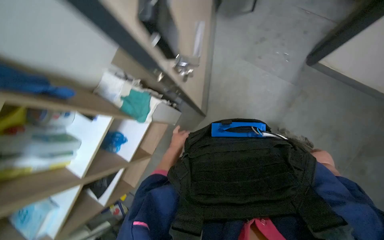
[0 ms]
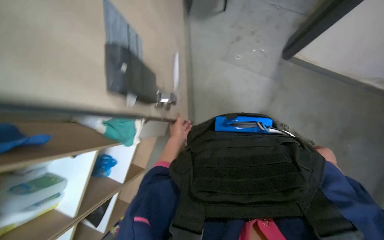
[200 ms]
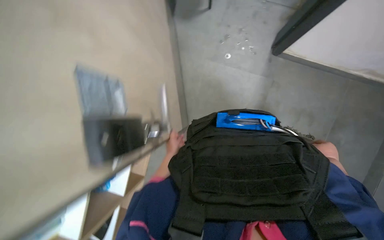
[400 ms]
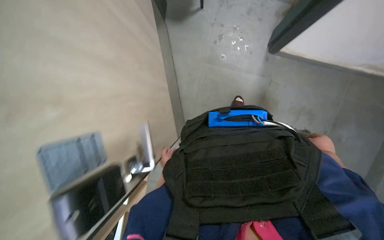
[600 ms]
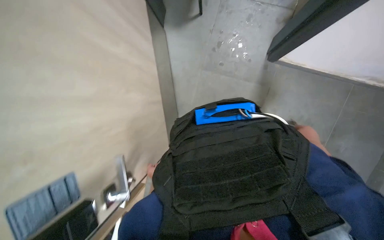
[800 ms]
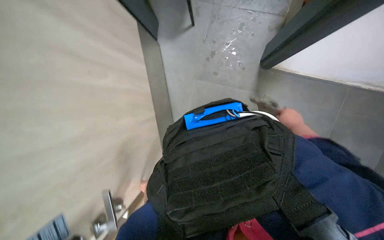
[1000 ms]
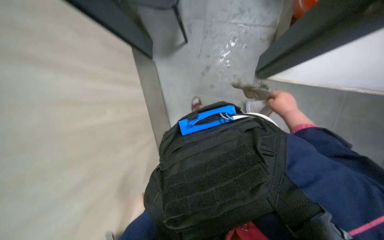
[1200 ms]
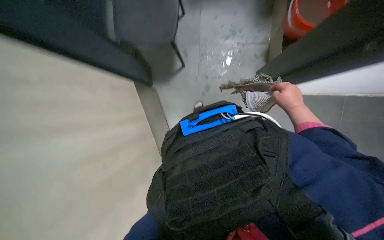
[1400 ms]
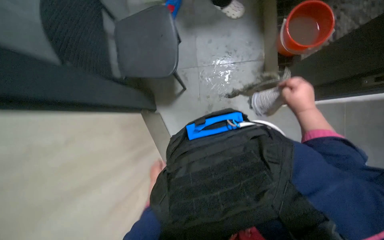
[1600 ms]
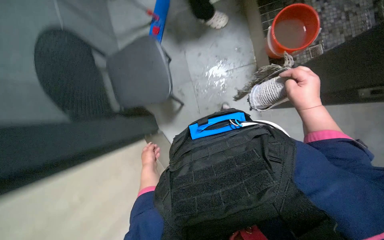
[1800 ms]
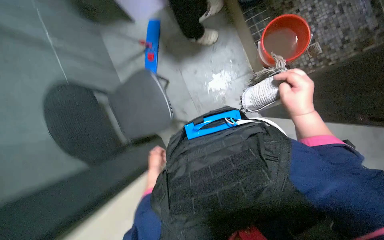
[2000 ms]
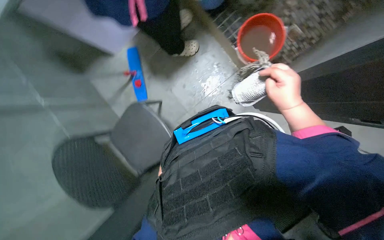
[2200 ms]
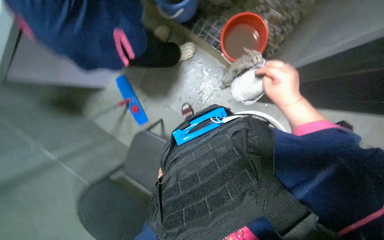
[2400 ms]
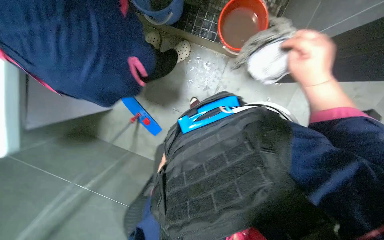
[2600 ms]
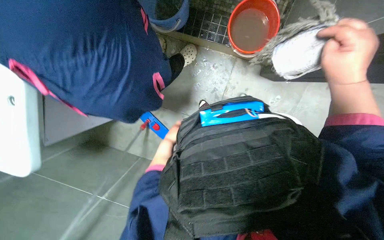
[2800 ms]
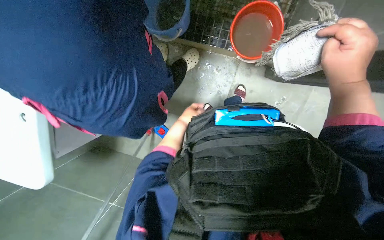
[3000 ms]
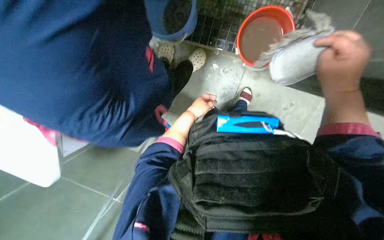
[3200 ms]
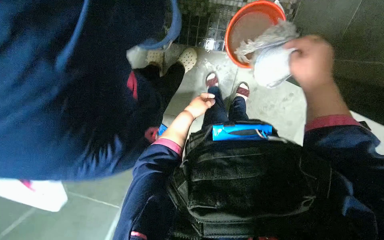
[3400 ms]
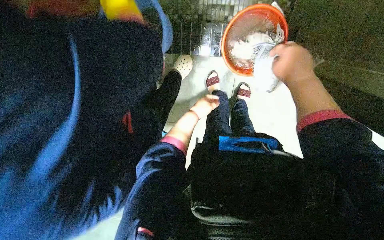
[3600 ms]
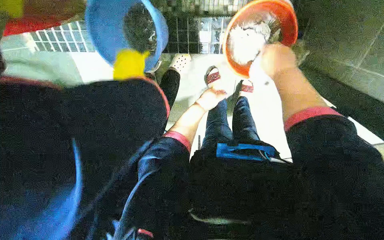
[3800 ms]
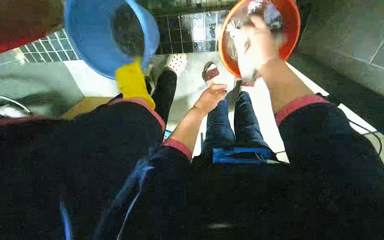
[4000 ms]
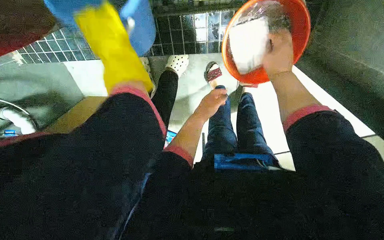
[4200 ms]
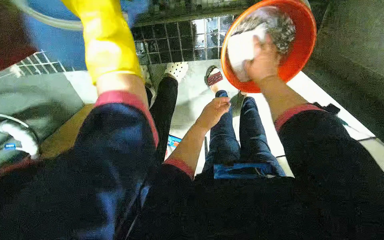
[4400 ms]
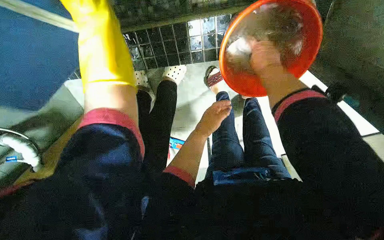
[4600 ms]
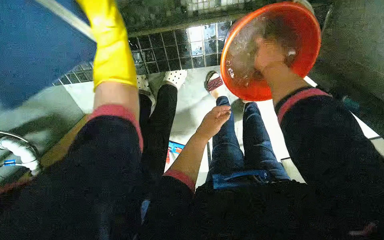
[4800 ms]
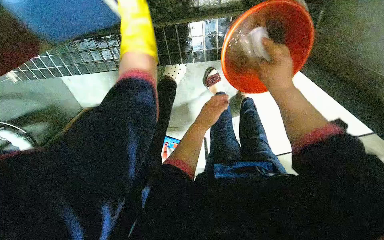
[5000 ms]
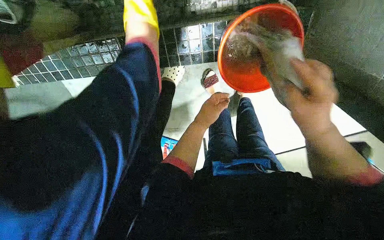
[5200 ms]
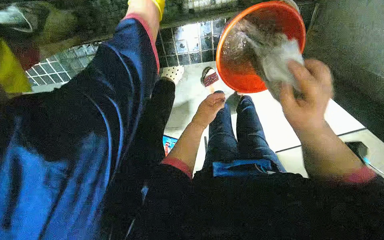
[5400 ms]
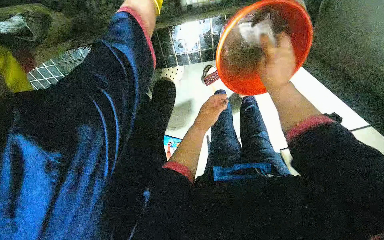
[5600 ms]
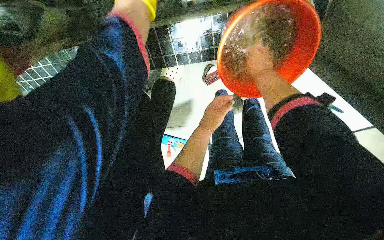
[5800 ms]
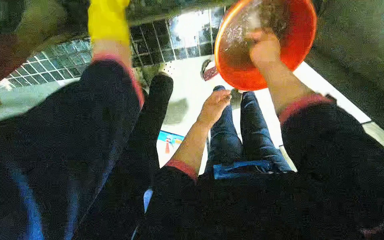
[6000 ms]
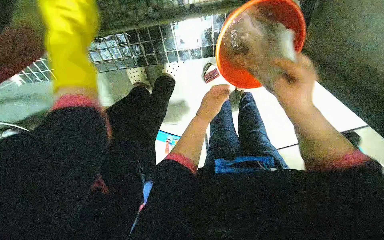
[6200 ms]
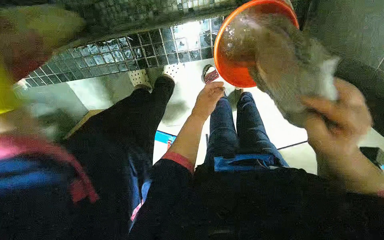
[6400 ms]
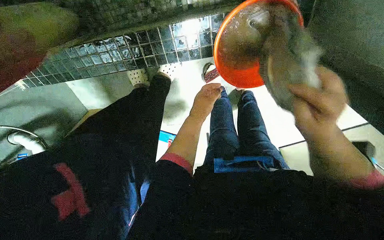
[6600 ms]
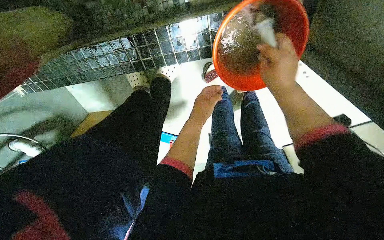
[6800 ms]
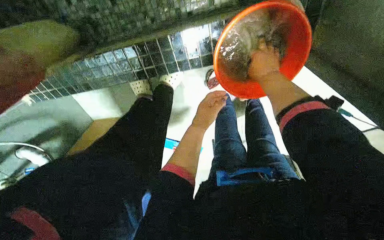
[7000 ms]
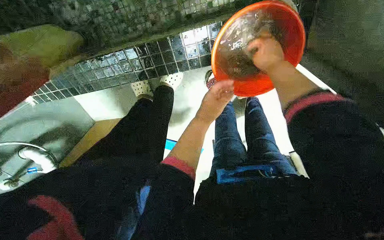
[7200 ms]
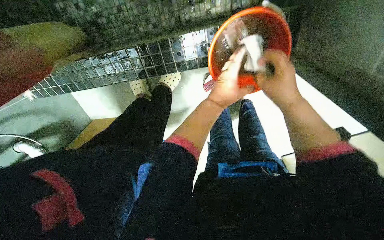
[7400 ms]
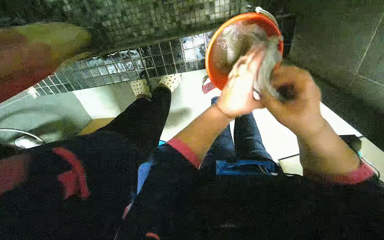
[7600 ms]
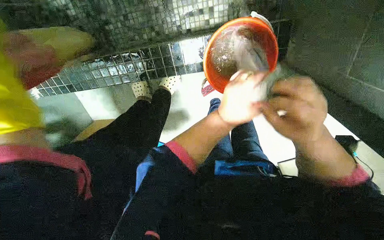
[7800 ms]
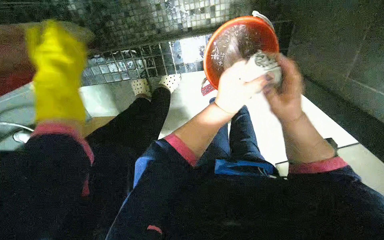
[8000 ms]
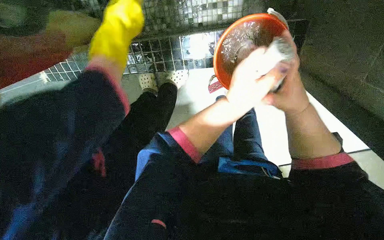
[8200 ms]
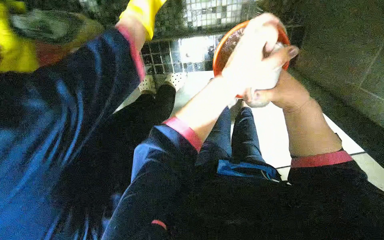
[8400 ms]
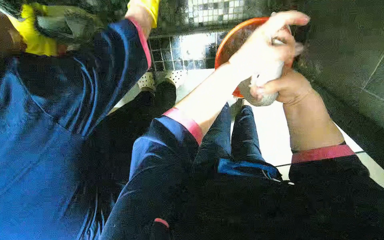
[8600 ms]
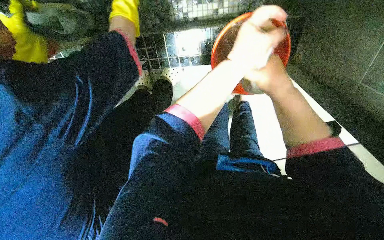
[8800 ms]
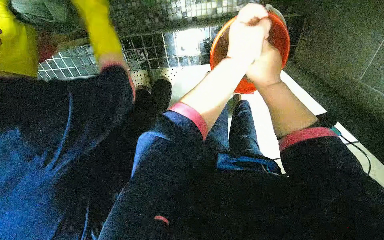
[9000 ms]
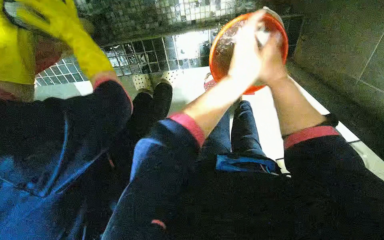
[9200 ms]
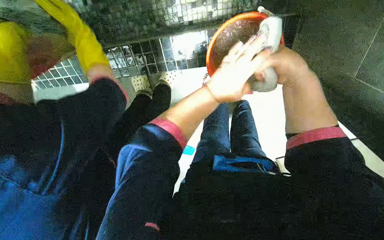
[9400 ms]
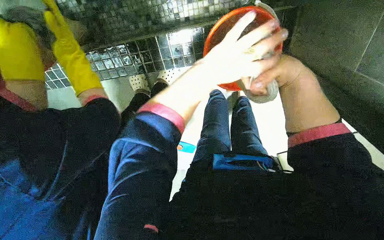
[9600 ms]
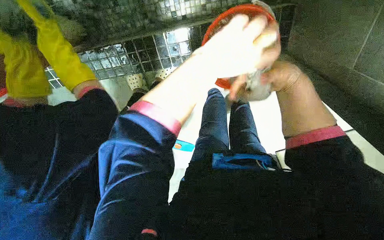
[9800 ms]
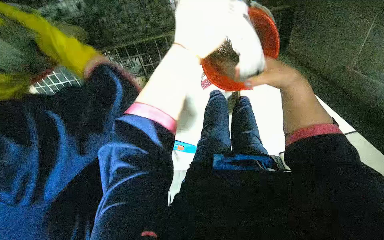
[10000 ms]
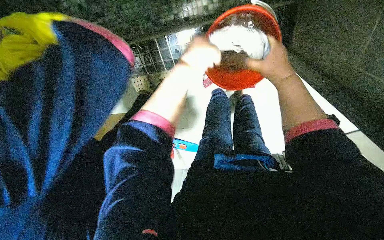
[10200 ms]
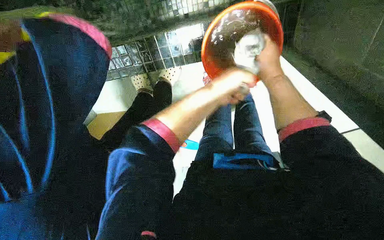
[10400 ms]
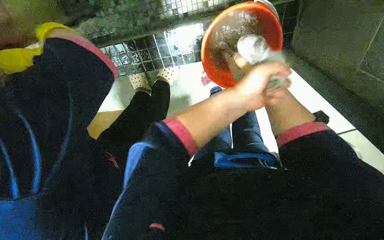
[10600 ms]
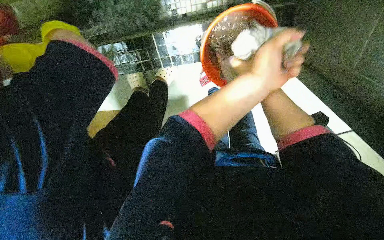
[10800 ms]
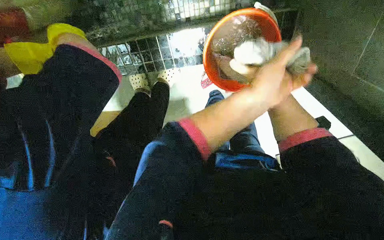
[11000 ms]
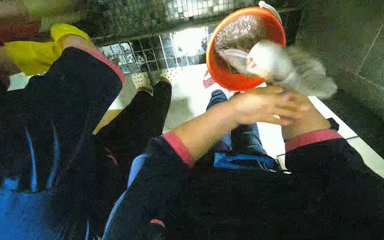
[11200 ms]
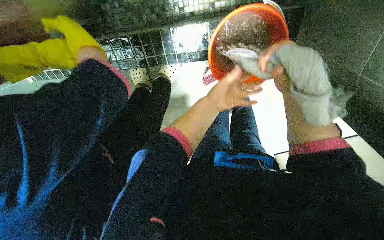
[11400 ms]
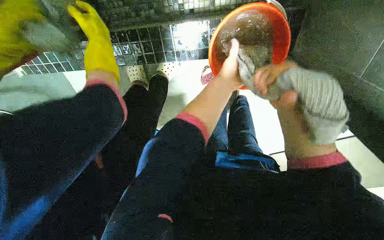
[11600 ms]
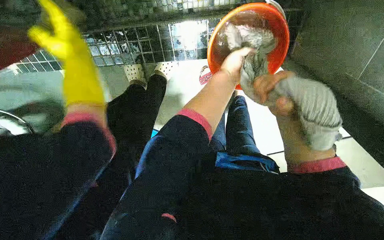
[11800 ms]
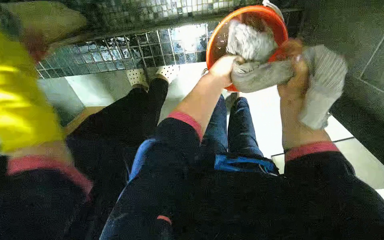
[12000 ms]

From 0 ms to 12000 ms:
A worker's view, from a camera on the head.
Job: preparing cleaning supplies.
The whole recording: Wringing and rinsing cleaning cloth. The worker wrings and rinses a cleaning cloth, then empties and refills the cleaning bucket.
From 0 ms to 1600 ms: The camera pitches upward, by roughly 20 degrees.
From 1600 ms to 3000 ms: The scene rotates counterclockwise by about 45 degrees.
From 3000 ms to 4400 ms: The right hand shifts some 25 cm farther from the camera.
From 4400 ms to 6000 ms: The right hand moves some 20 cm down the picture and comes back.
From 6000 ms to 7600 ms: The left hand shifts about 20 cm nearer to the camera, while the right hand goes up and down the picture, about 25 cm each way, reversing 2 times.
From 7600 ms to 9000 ms: The right hand goes some 15 cm up the picture and farther from the camera.
From 10400 ms to 12000 ms: The left hand travels nearer to the camera and back again, about 10 cm each way.

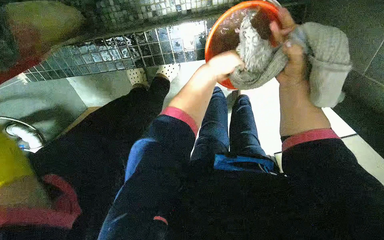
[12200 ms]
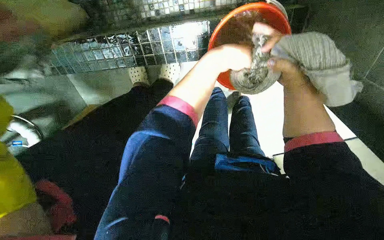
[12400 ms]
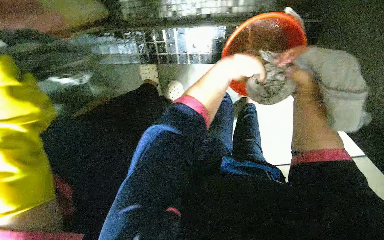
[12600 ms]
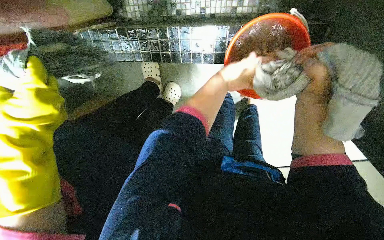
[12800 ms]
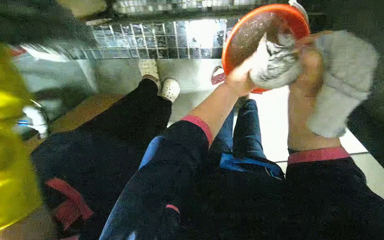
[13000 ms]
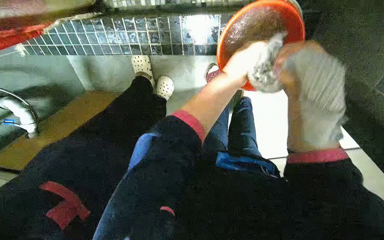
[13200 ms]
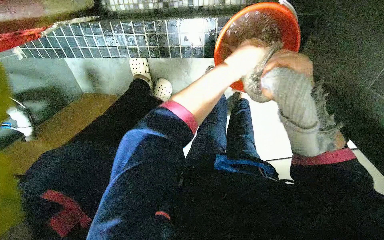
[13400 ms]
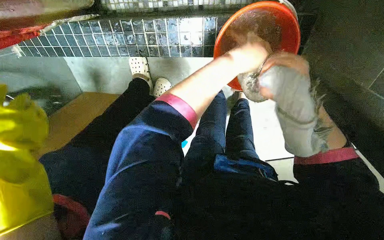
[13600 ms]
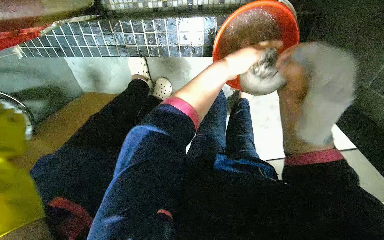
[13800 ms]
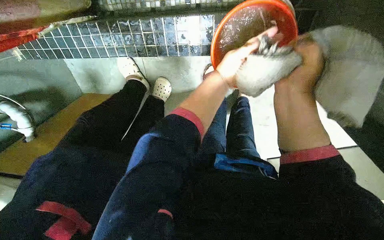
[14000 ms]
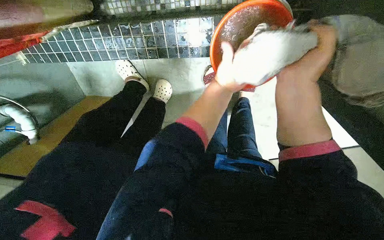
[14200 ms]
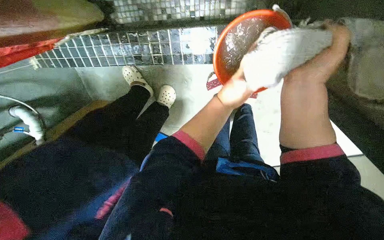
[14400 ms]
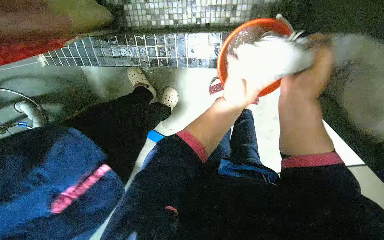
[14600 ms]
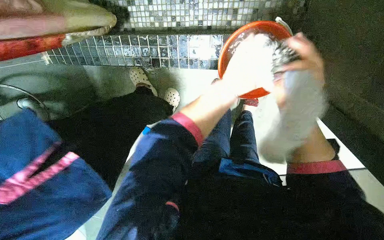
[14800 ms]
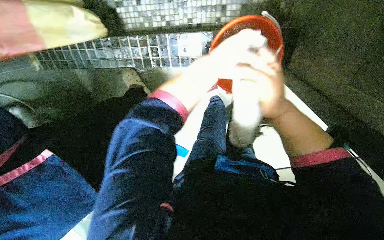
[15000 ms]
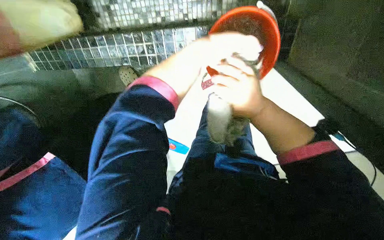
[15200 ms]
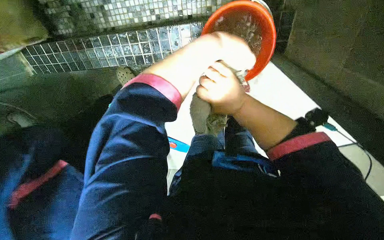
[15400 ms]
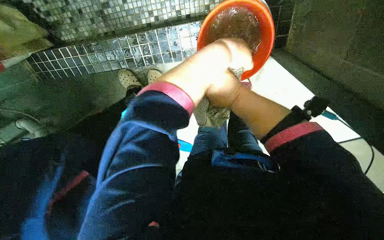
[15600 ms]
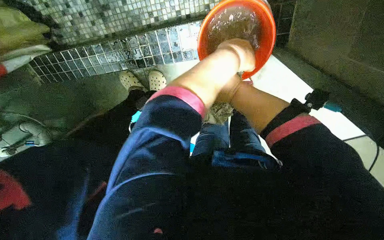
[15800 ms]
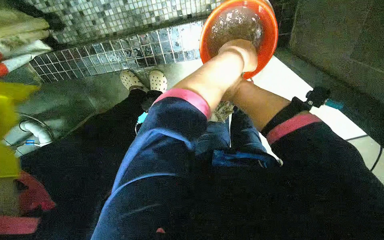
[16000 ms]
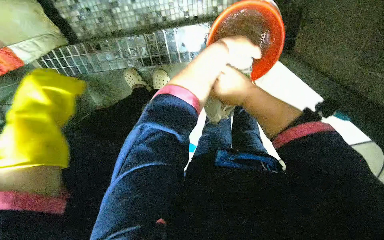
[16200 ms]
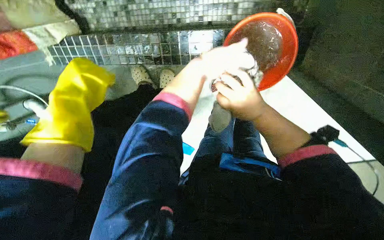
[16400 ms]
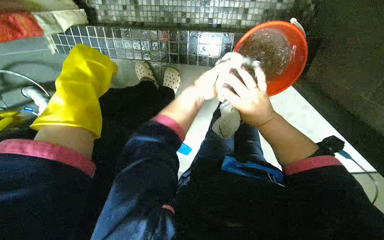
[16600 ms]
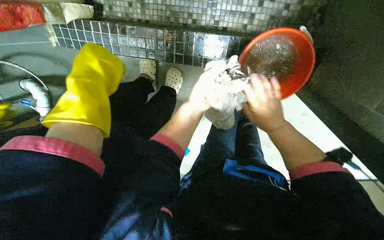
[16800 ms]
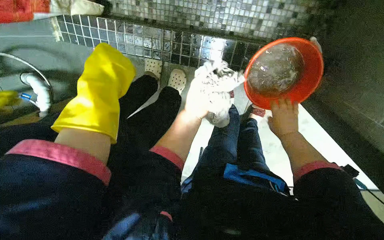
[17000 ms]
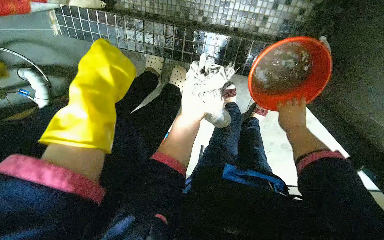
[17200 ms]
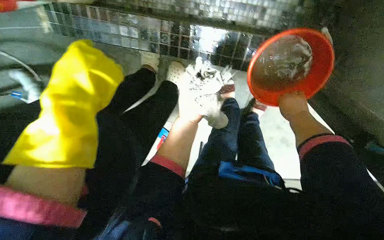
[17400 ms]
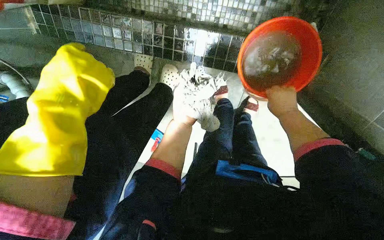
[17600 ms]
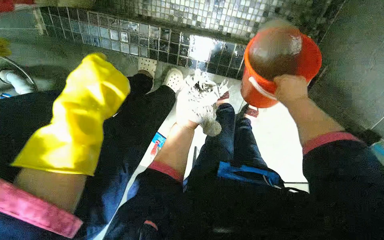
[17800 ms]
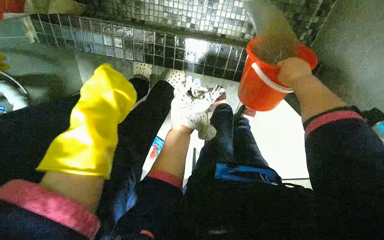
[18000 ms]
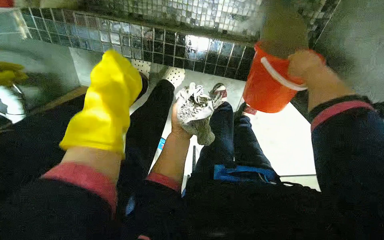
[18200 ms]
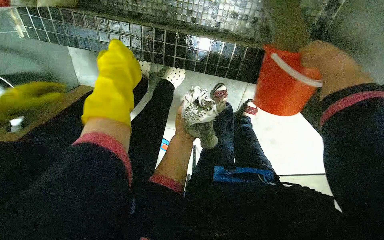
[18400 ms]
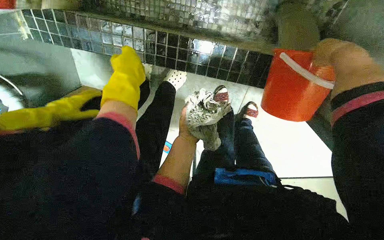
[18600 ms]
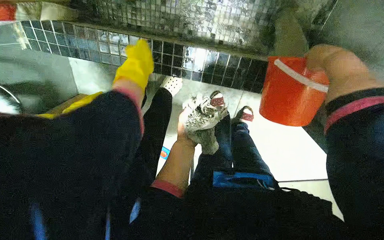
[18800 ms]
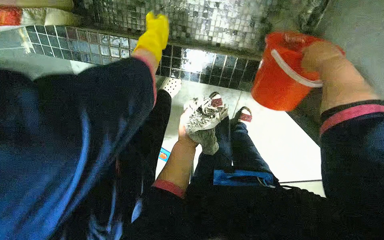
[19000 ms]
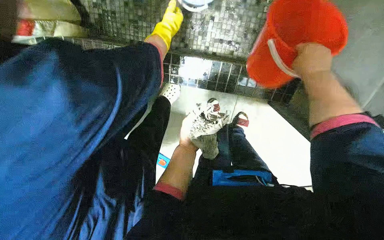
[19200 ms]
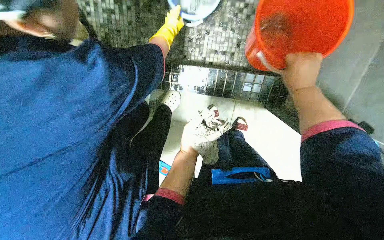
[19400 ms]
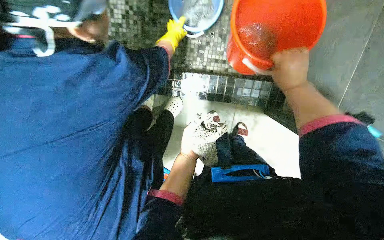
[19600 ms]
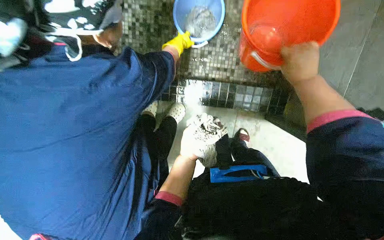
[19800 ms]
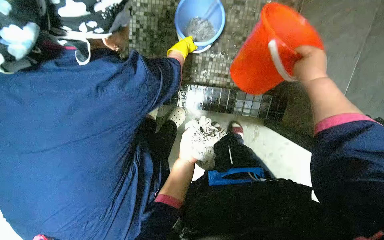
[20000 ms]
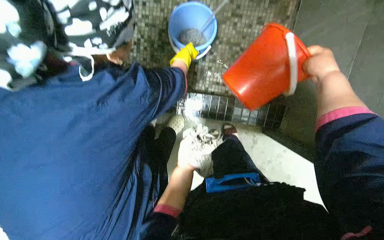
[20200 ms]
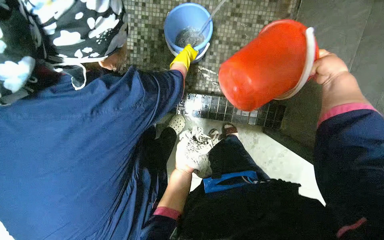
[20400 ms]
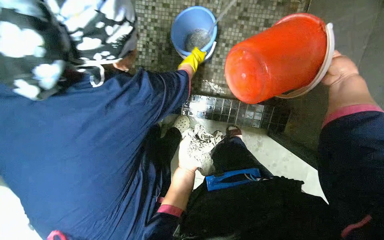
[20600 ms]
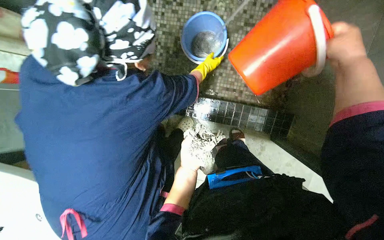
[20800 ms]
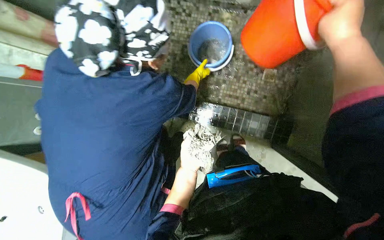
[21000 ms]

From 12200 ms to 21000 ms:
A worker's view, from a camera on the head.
Job: preparing cleaning supplies.
The whole recording: Wringing and rinsing cleaning cloth. The worker wrings and rinses a cleaning cloth, then empties and refills the cleaning bucket.
From 12200 ms to 13600 ms: The right hand moves nearer and farther over about 10 cm, changing direction 2 times.
From 13600 ms to 15200 ms: The left hand reaches some 10 cm down the picture, then returns.
From 15200 ms to 16600 ms: The left hand goes about 15 cm down the picture and farther from the camera. Meanwhile the right hand reaches roughly 30 cm farther from the camera, then returns.
From 16600 ms to 18000 ms: The right hand goes some 20 cm up the picture and to the right, while the left hand goes roughly 10 cm to the left, and moves some 20 cm farther from the camera and comes back.
From 18000 ms to 19600 ms: The view tilts roughly 15 degrees upward. The right hand travels nearer to the camera and back again, approximately 20 cm each way.
From 19600 ms to 21000 ms: The right hand goes roughly 30 cm nearer to the camera and up the picture.
